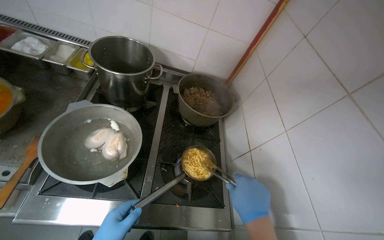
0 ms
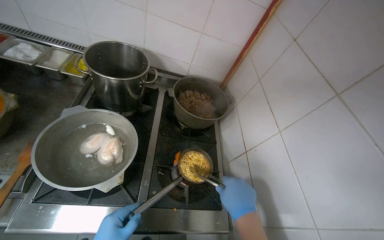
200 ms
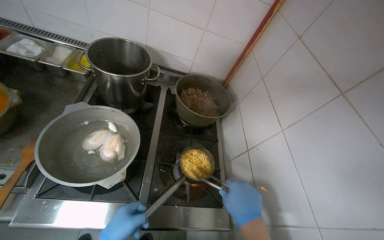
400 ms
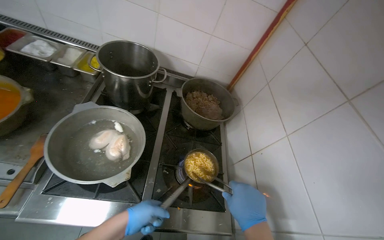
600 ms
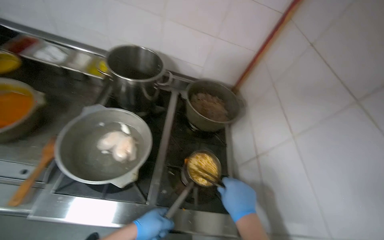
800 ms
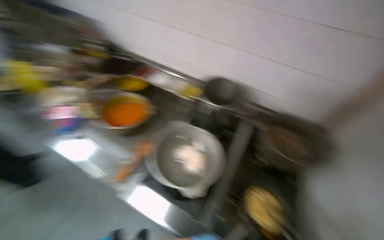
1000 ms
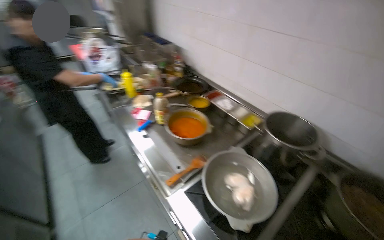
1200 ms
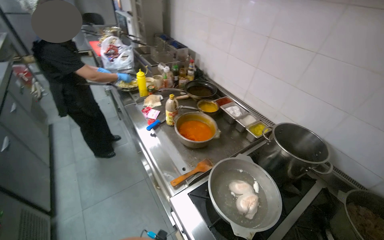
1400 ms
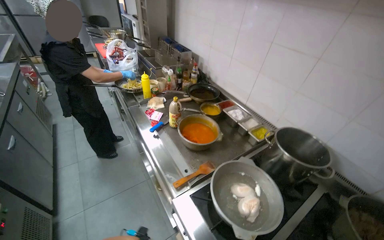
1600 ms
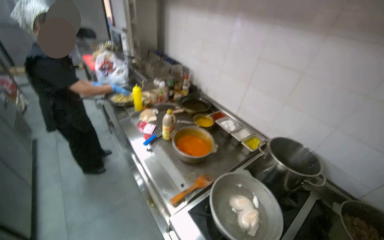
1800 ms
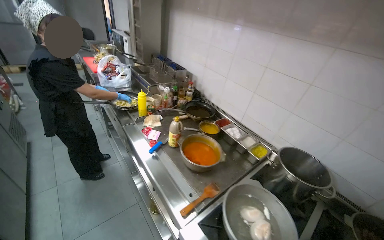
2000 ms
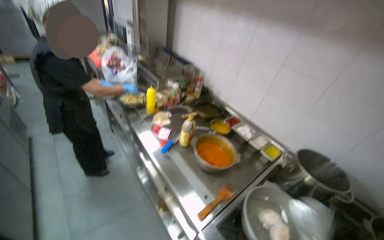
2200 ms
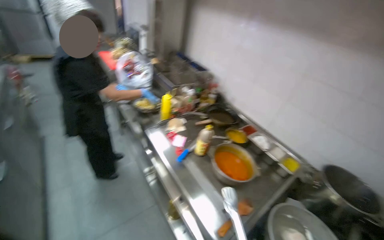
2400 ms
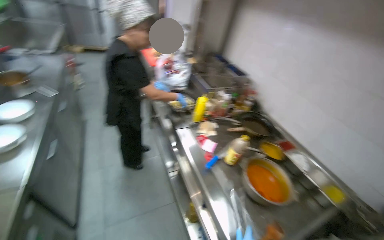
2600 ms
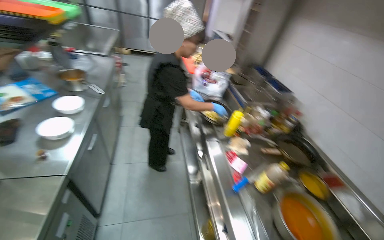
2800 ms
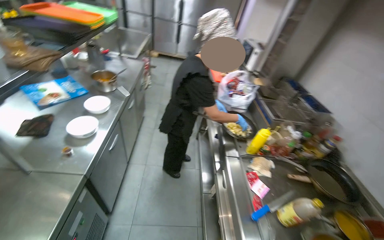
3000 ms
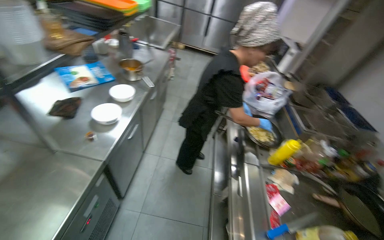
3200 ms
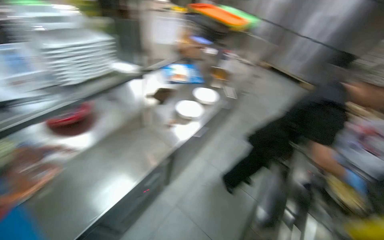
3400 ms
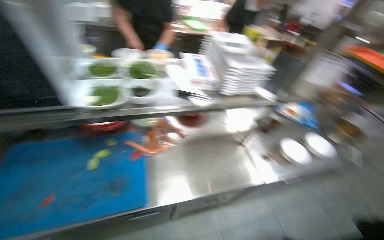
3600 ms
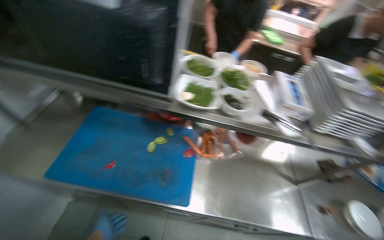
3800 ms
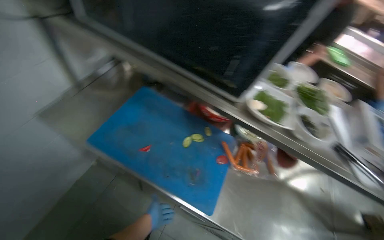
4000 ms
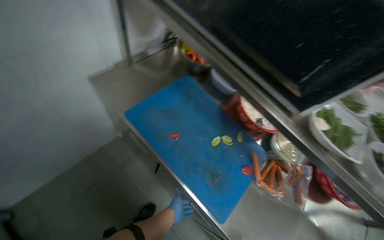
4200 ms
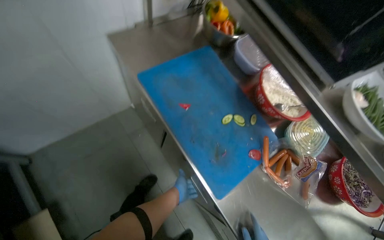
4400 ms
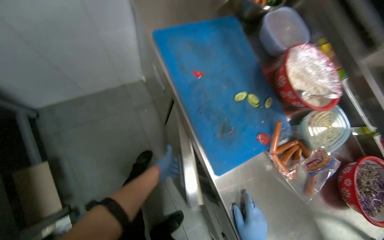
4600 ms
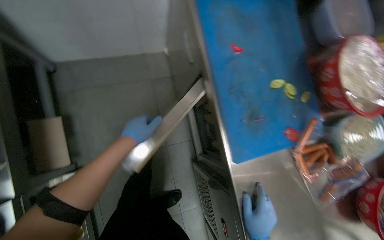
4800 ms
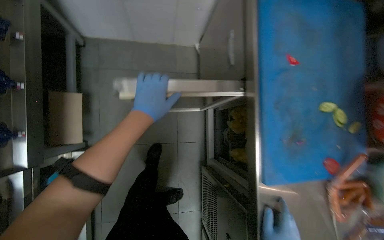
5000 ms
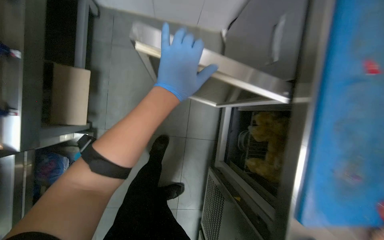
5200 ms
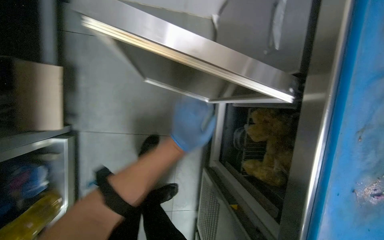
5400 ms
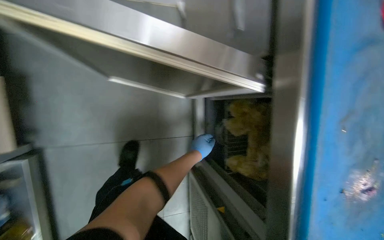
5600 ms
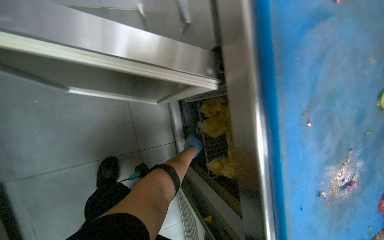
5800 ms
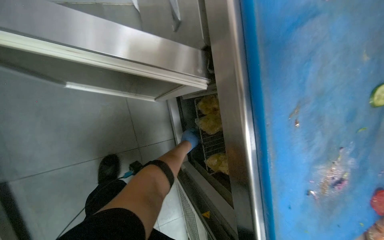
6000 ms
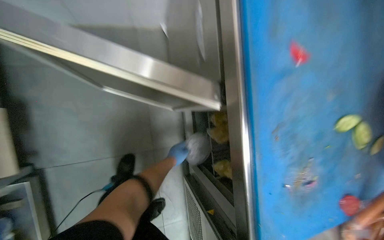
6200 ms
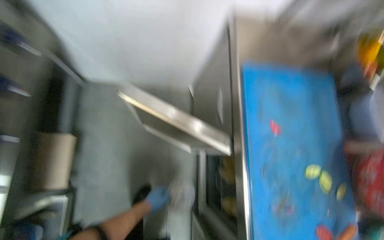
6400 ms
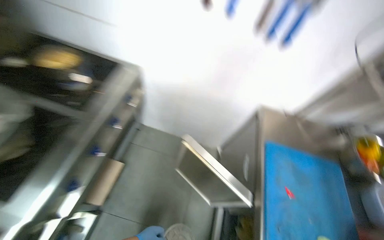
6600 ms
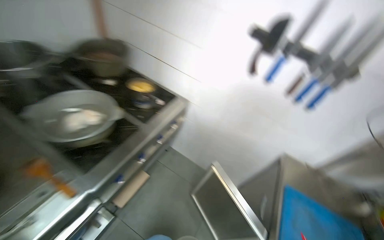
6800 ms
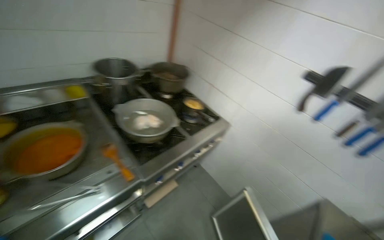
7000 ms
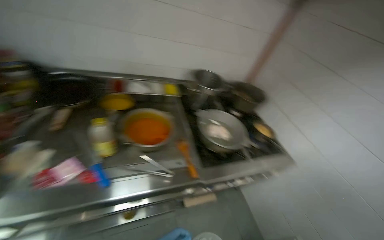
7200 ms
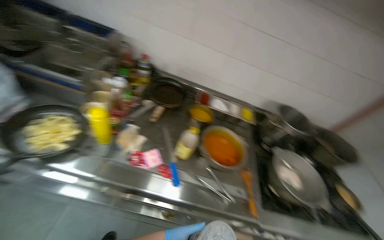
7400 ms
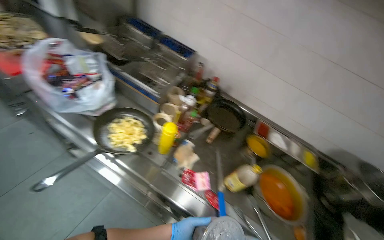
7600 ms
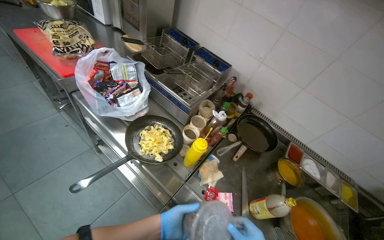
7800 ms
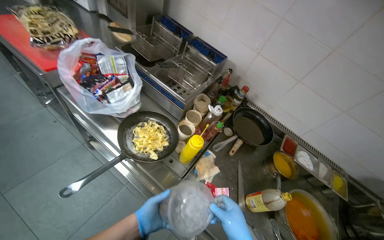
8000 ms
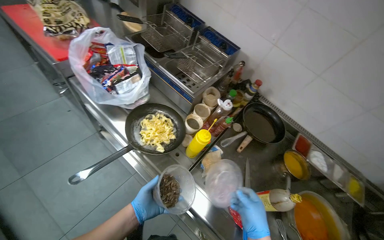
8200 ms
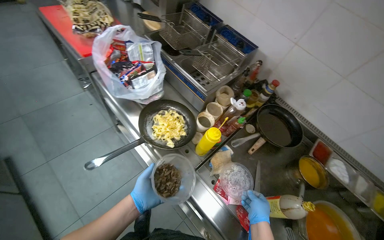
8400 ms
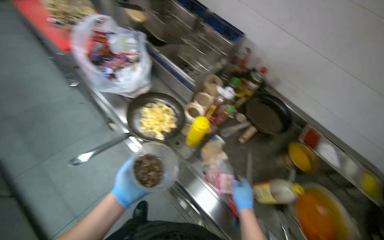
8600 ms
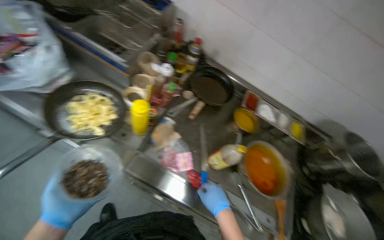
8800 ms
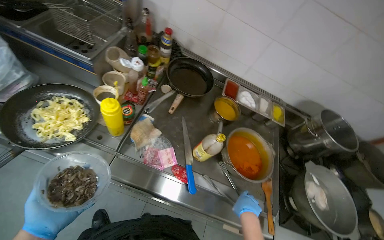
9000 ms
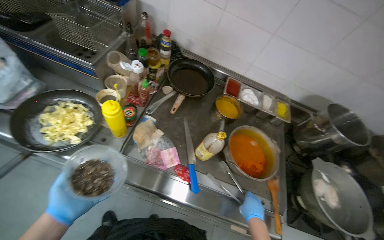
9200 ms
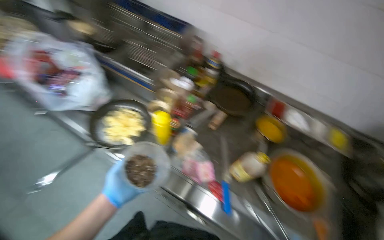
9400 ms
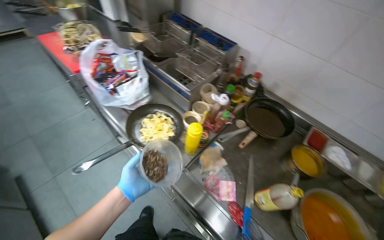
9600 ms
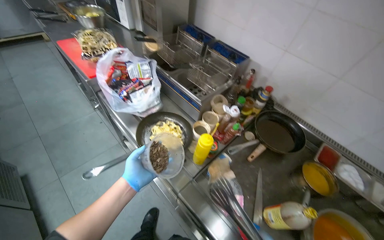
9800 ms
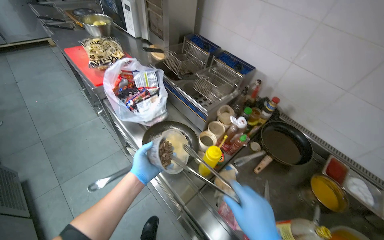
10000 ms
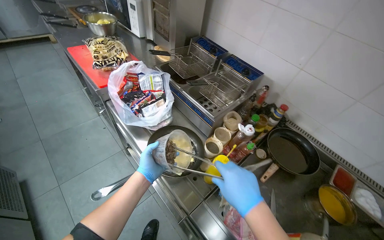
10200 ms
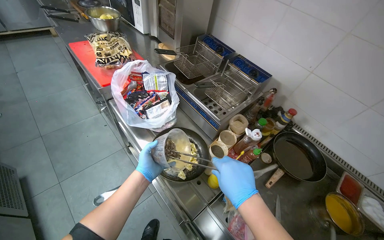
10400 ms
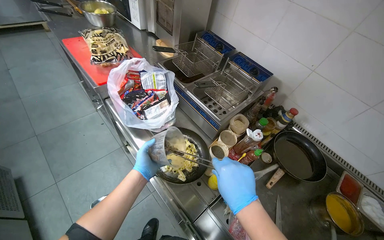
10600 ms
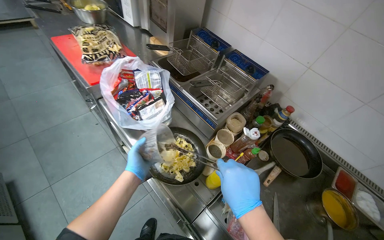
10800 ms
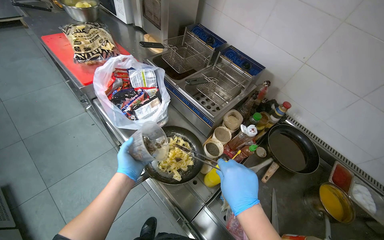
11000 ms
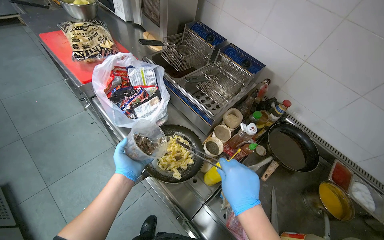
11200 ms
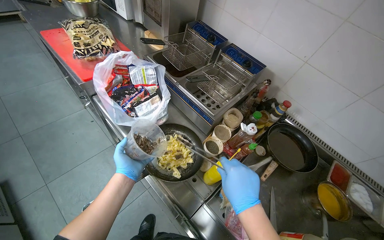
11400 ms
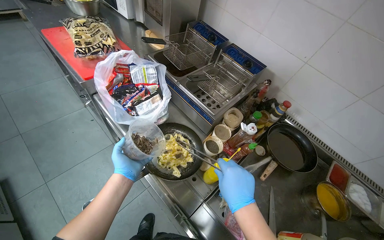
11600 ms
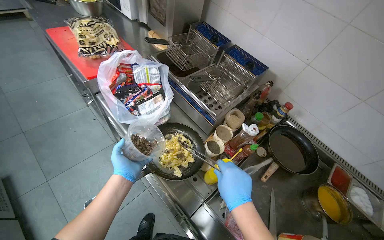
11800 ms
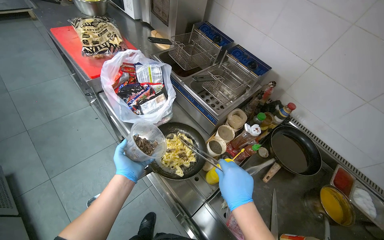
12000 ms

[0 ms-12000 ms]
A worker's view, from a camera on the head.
Job: cooking food.
The whole recording: Seasoning and stirring noodles in pot. The worker adds various ingredients and stirs the noodles in a pot on the stove.
0 ms to 1600 ms: The wearer's head swings roughly 55 degrees to the left. The wearer looks approximately 20 degrees further upward.
1600 ms to 3000 ms: The wearer moves approximately 60 cm. The head turns to the left by some 30 degrees.
3000 ms to 4400 ms: The head travels roughly 60 cm. The head turns to the left by about 145 degrees.
4400 ms to 6000 ms: The head travels about 40 cm. The camera pitches downward, by roughly 20 degrees.
6000 ms to 7600 ms: The camera travels some 1.5 m. The wearer's head swings approximately 130 degrees to the left. The view tips upward by approximately 80 degrees.
7600 ms to 9000 ms: The wearer looks some 15 degrees further downward.
9000 ms to 10400 ms: The wearer's head swings about 30 degrees to the left. The wearer looks about 10 degrees further upward.
10400 ms to 12000 ms: The hands work in one place, with small movements.

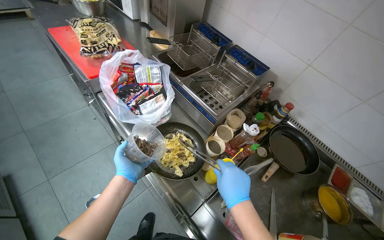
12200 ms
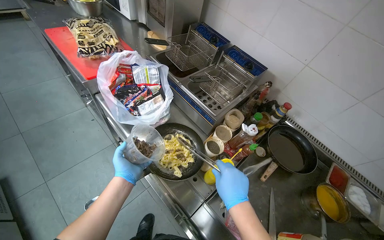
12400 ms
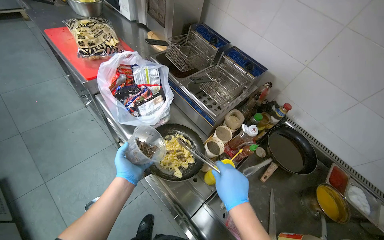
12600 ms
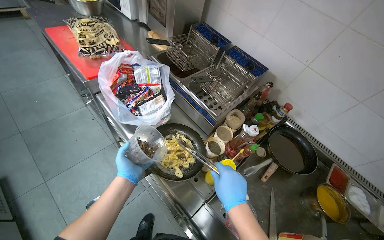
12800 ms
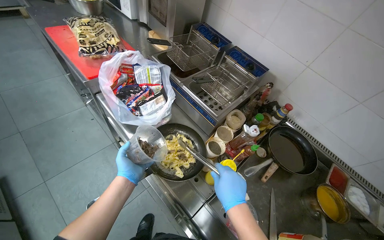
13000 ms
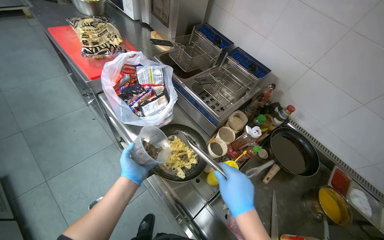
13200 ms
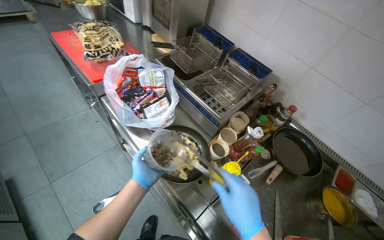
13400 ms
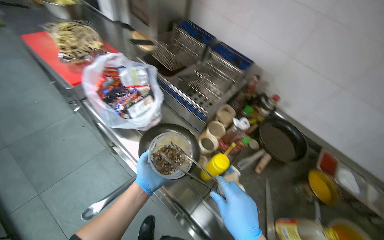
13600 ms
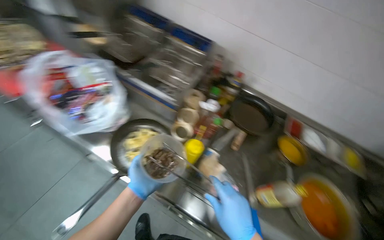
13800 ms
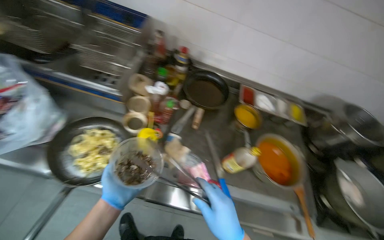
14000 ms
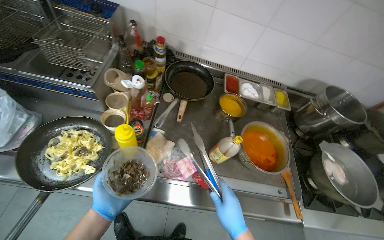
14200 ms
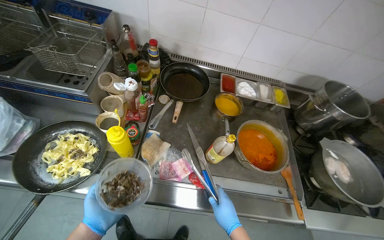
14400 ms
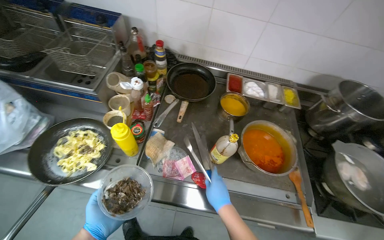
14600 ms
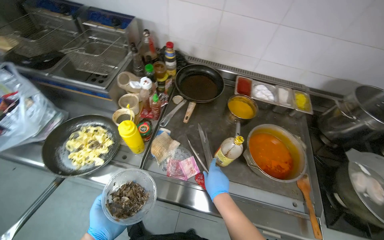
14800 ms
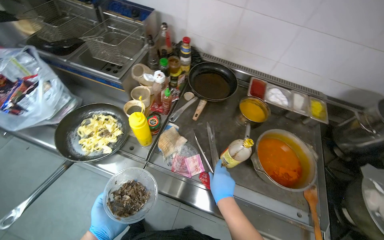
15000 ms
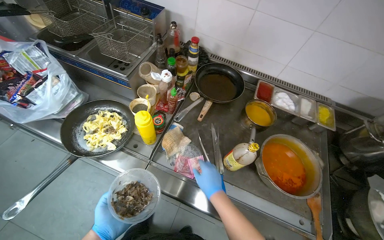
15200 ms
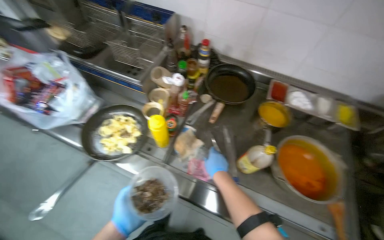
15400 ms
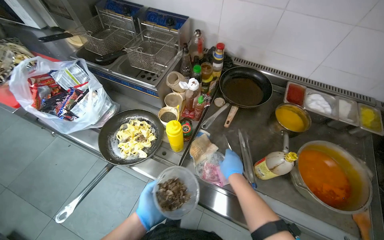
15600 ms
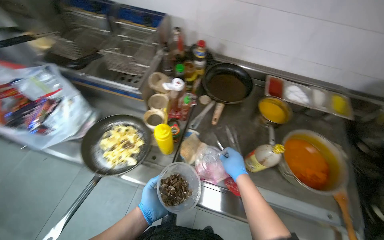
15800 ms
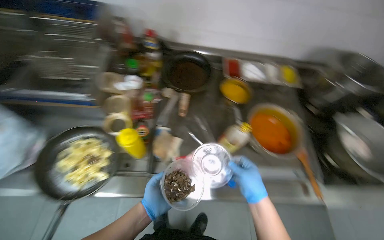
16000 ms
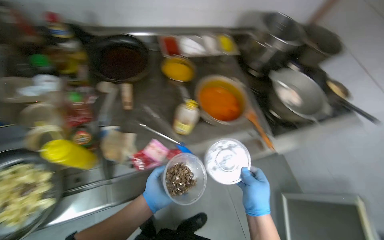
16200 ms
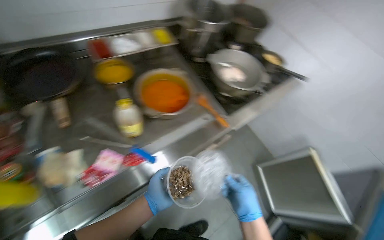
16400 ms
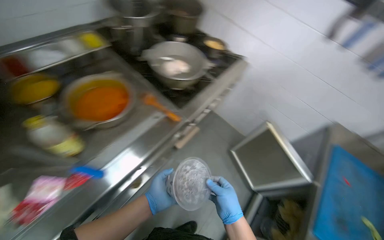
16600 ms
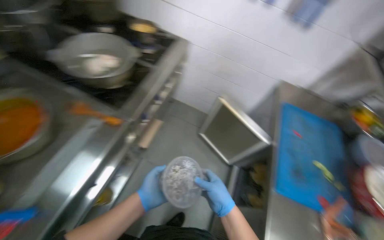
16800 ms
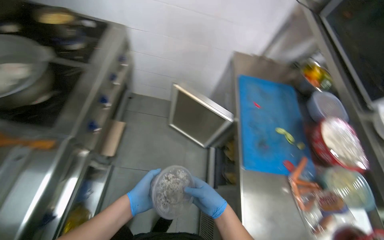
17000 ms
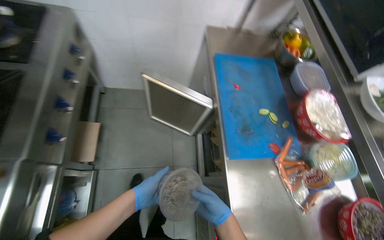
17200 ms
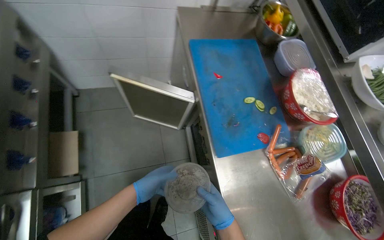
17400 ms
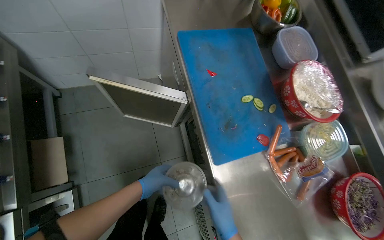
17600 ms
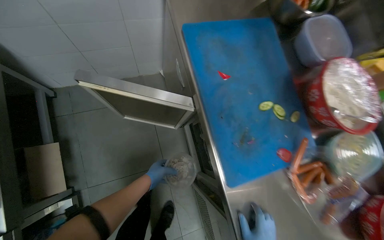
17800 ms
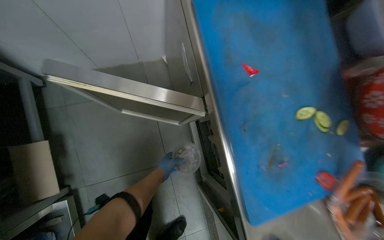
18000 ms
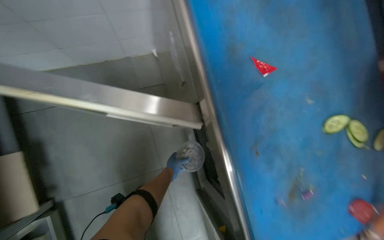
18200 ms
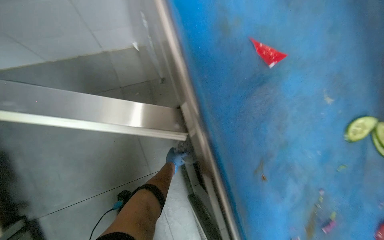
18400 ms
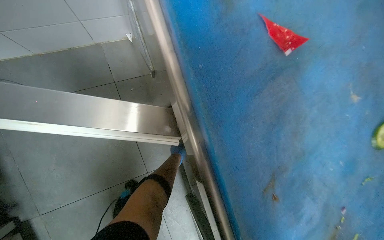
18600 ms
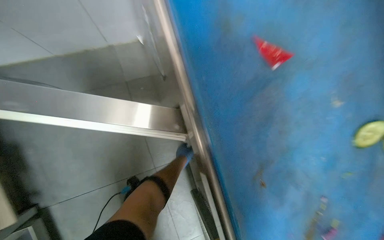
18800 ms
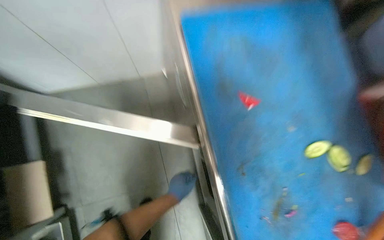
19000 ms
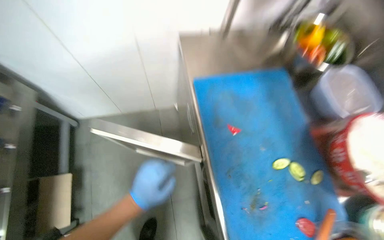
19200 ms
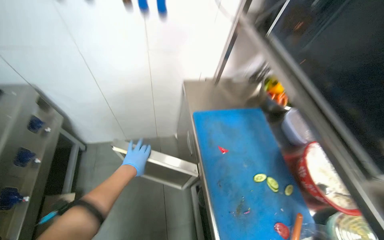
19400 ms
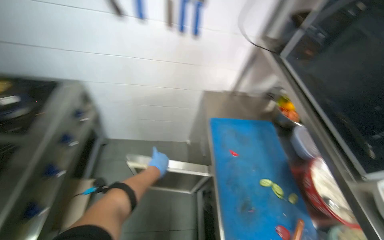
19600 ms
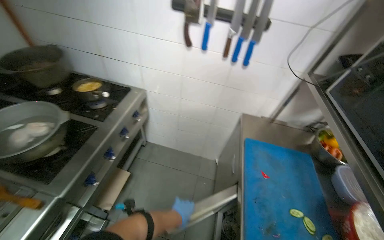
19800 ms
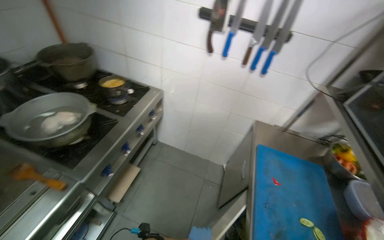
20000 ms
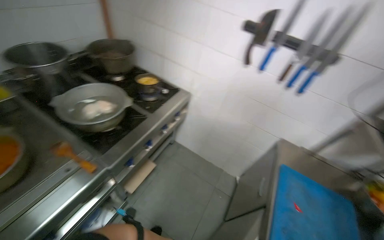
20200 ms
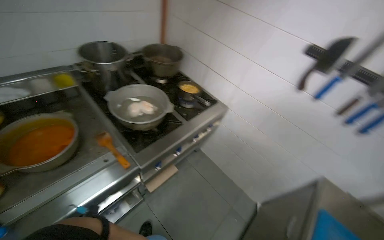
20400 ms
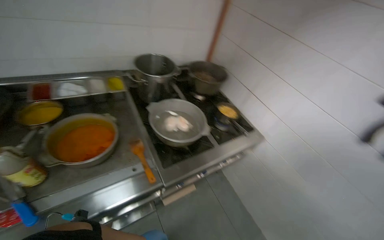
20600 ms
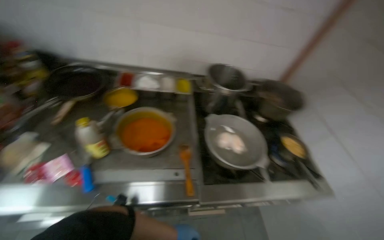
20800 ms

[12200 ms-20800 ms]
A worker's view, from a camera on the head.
Job: cooking food.
The whole recording: Seasoning and stirring noodles in pot. The worker adds various ingredients and stirs the noodles in a pot on the stove.
15000 ms to 16600 ms: The wearer looks some 70 degrees further to the right. The view tips downward by about 10 degrees.
16600 ms to 18000 ms: The camera travels roughly 90 cm. The wearer's head swings some 55 degrees to the right. The wearer looks some 35 degrees further downward.
18000 ms to 19400 ms: The camera pitches upward, by approximately 25 degrees.
19400 ms to 20800 ms: The camera is carried approximately 60 cm. The head turns to the left by about 90 degrees. The camera pitches upward, by some 25 degrees.
